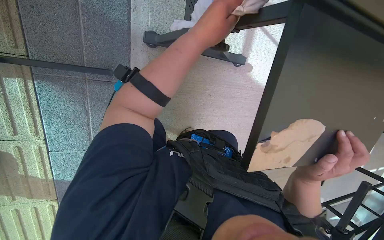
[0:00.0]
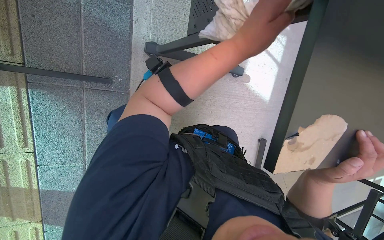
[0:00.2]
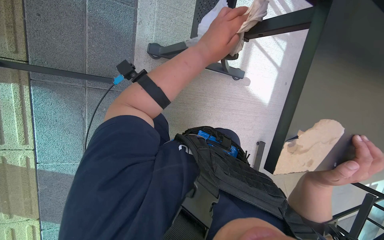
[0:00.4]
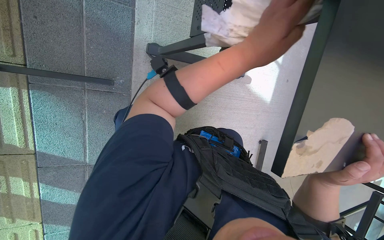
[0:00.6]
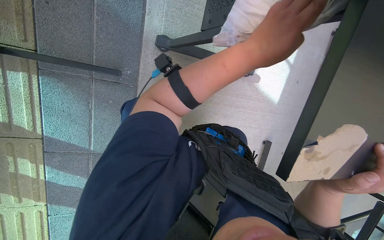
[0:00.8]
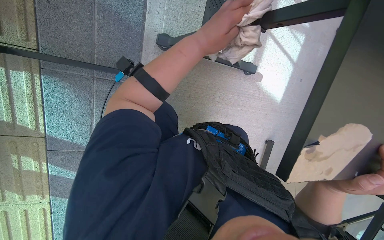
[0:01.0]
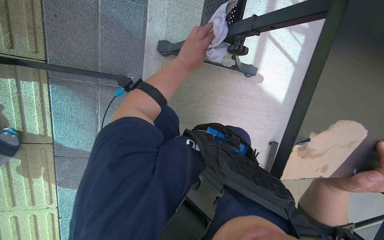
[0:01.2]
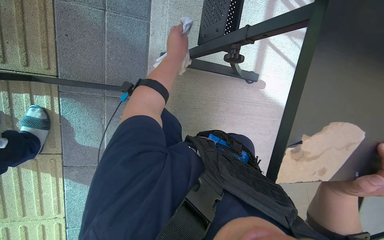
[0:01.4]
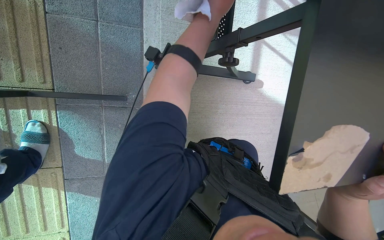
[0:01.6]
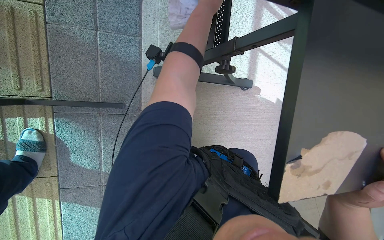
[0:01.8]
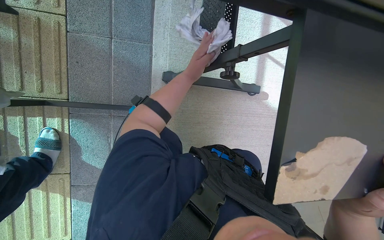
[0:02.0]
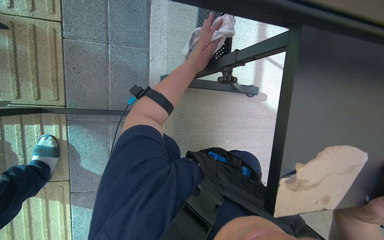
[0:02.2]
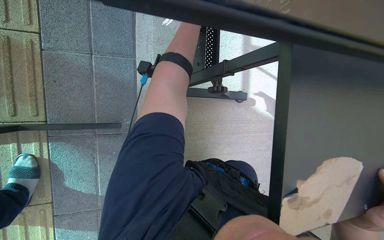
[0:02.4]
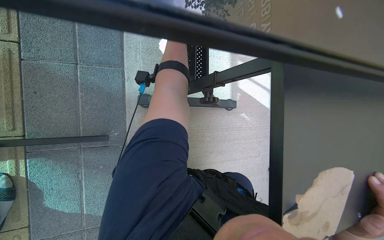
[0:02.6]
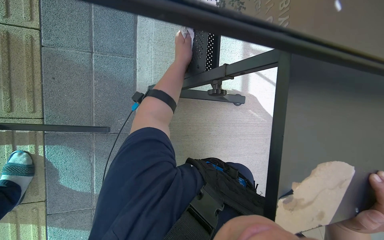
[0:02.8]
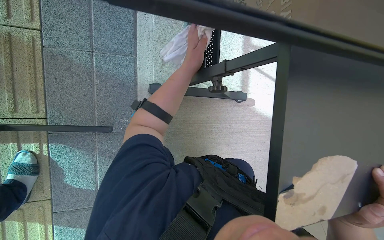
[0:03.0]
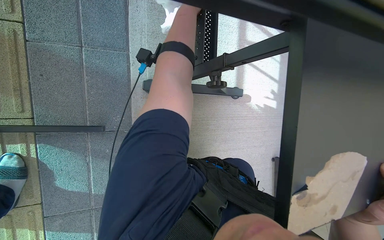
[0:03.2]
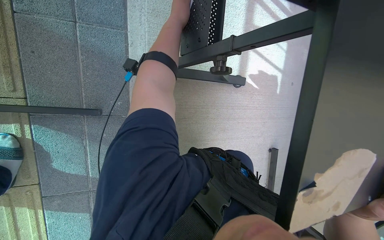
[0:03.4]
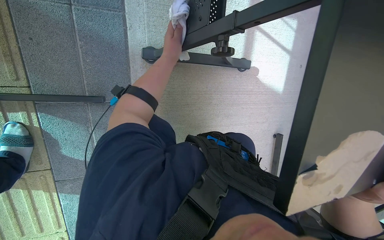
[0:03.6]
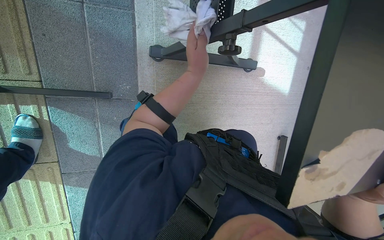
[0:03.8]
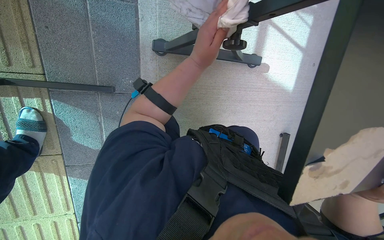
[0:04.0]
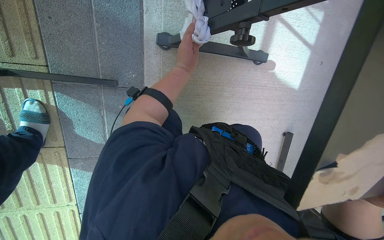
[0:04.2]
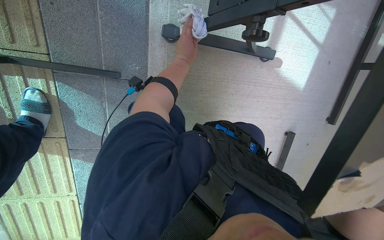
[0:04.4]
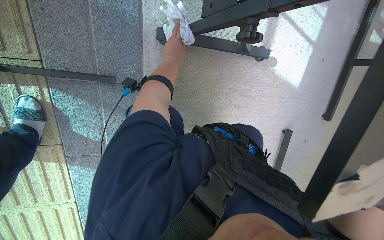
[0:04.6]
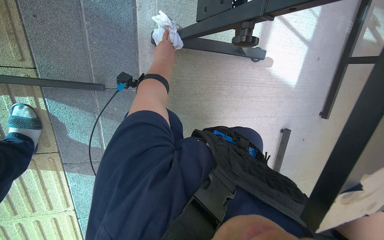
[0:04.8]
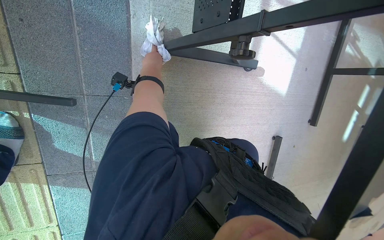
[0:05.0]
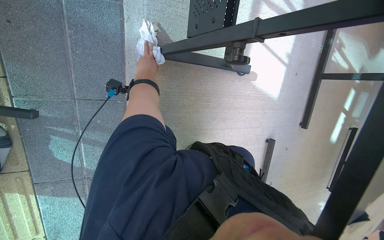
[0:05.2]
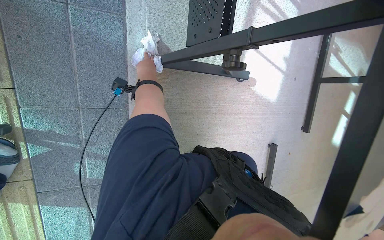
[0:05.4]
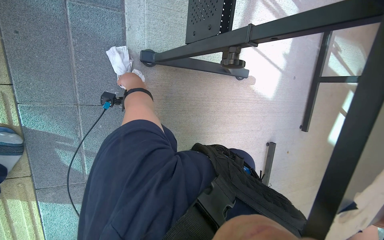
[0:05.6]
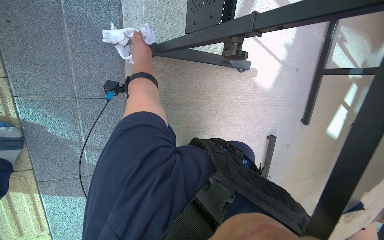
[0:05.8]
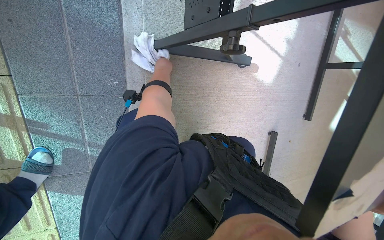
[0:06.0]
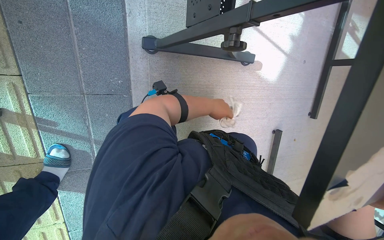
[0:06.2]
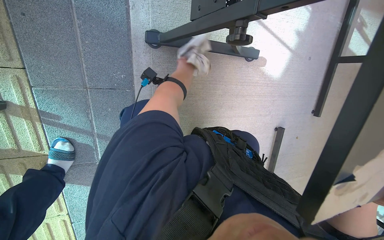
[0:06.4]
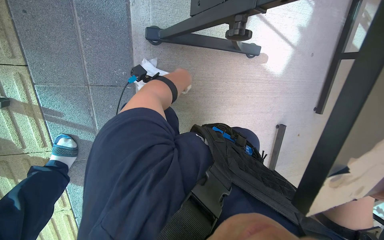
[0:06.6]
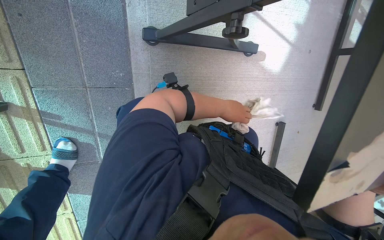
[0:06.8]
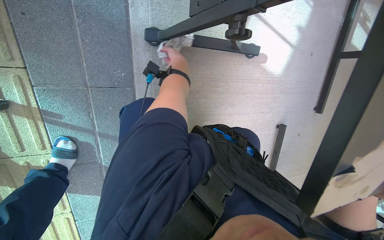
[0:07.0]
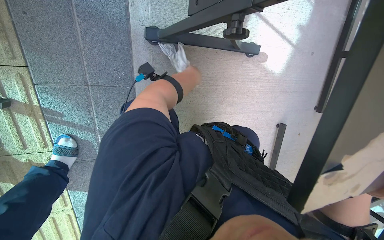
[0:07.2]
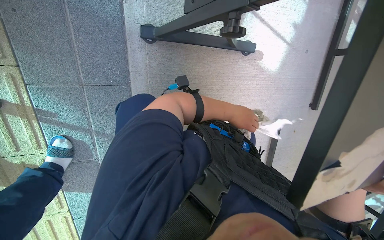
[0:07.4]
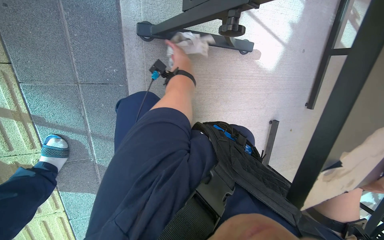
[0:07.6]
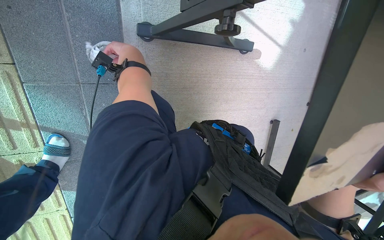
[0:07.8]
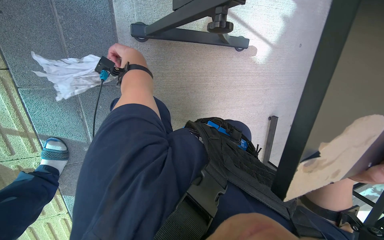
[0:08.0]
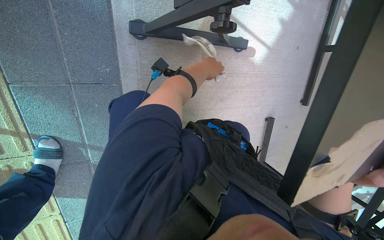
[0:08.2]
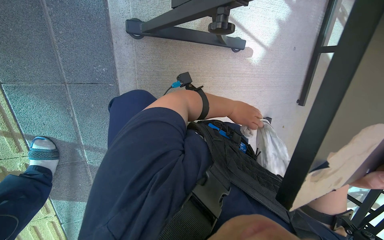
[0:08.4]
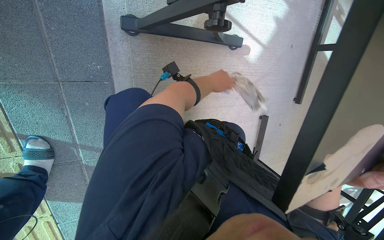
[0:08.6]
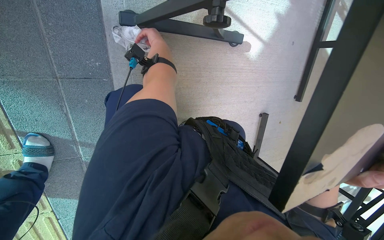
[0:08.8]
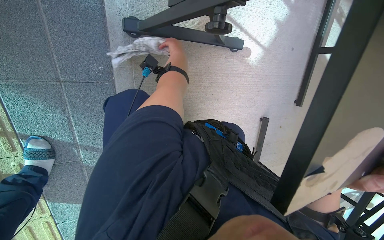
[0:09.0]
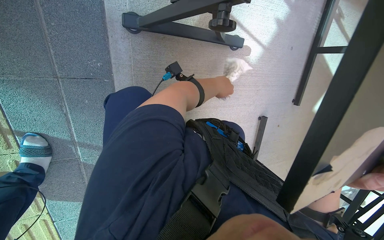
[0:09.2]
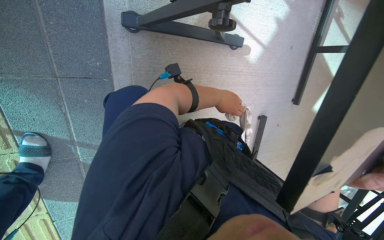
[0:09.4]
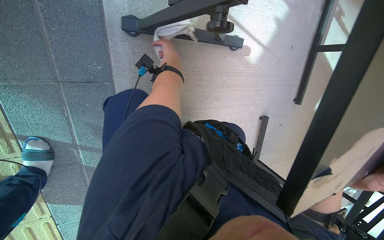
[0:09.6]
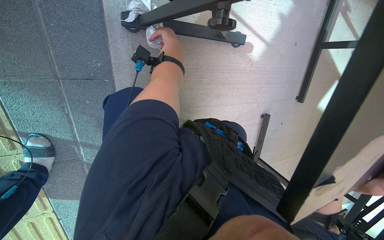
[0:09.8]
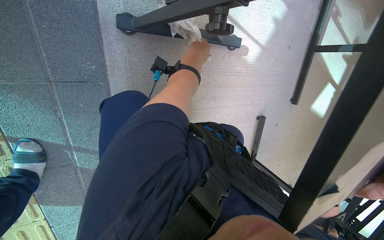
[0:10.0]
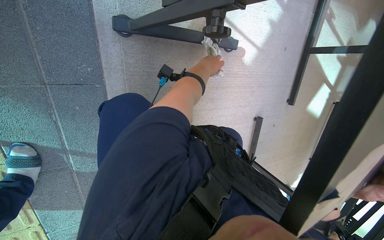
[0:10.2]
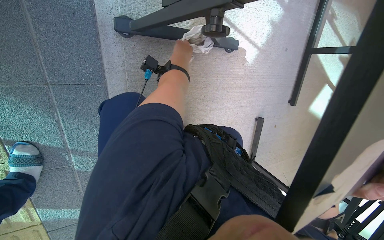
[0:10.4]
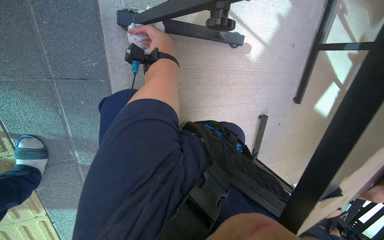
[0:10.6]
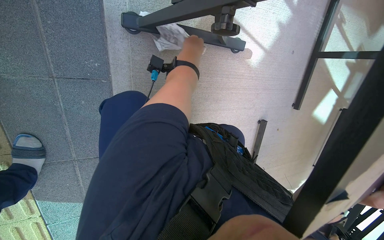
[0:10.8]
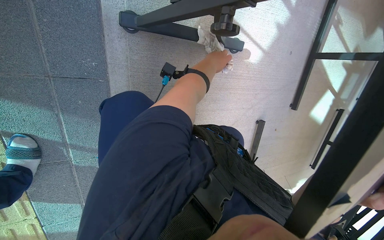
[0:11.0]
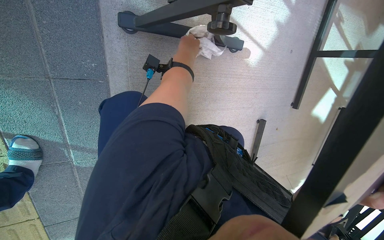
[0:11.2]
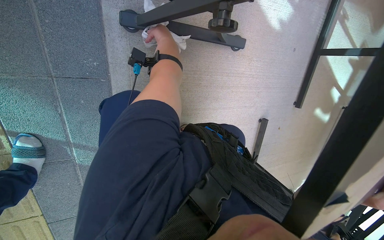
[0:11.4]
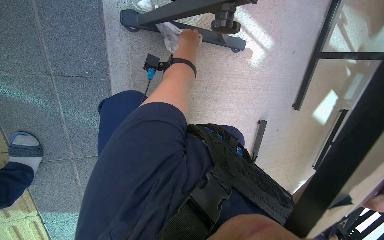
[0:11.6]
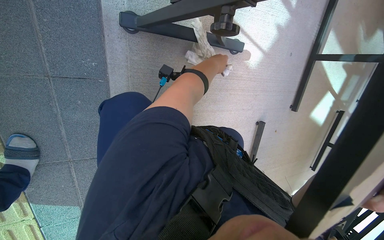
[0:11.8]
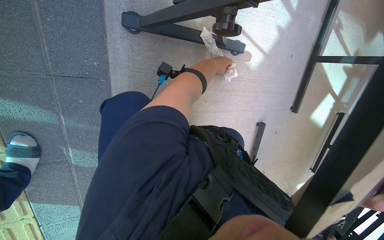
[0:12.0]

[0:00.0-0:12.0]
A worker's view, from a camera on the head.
Job: wiping surfaces.
The whole recording: Wiping table frame and underside. The worker wipes the metal frame and underside of the table with a cloth.
0:01.6 to 0:03.0: The left hand goes up and down the picture, roughly 20 cm each way, reversing 2 times.
0:03.0 to 0:04.4: The camera pitches downward, by about 15 degrees. The left hand shifts about 20 cm farther from the camera.
0:10.4 to 0:12.0: The left hand swings left and right, approximately 15 cm each way, with 2 reversals.

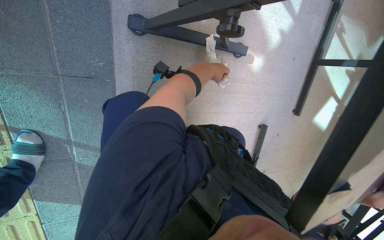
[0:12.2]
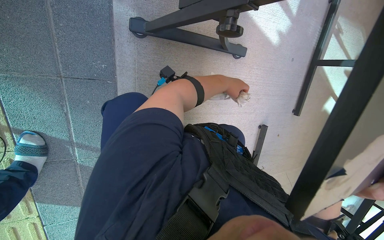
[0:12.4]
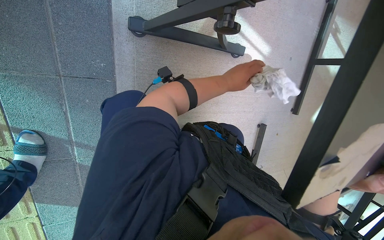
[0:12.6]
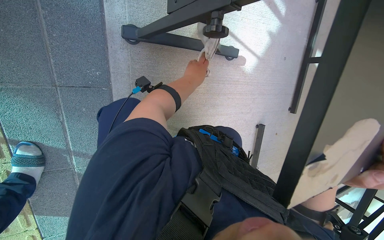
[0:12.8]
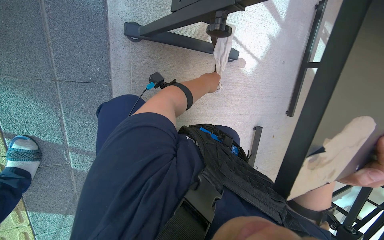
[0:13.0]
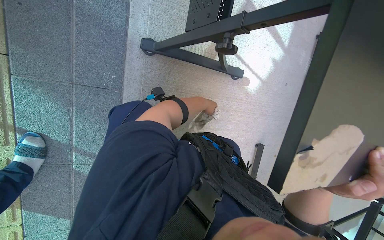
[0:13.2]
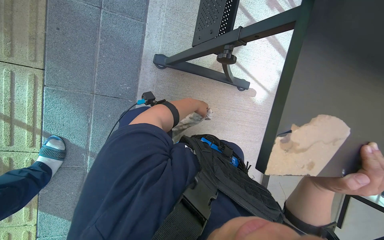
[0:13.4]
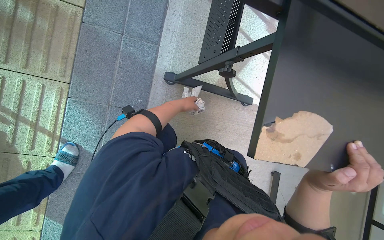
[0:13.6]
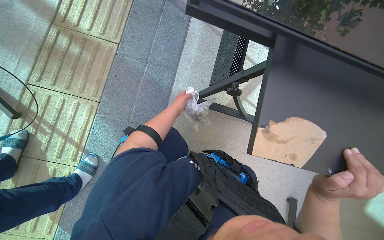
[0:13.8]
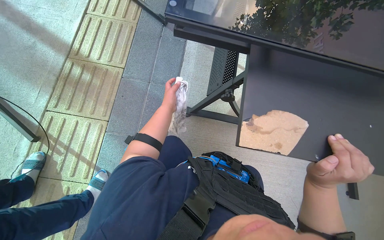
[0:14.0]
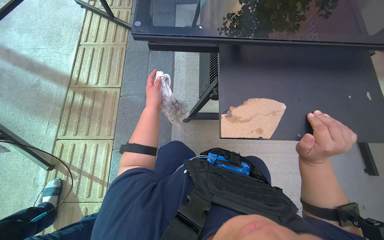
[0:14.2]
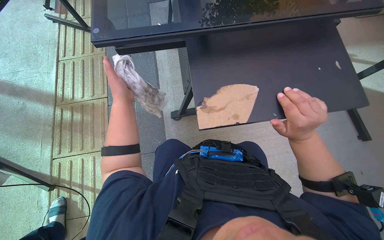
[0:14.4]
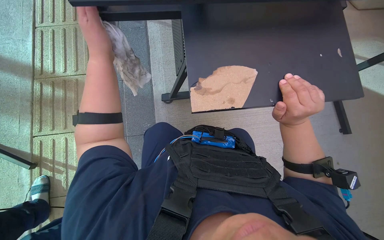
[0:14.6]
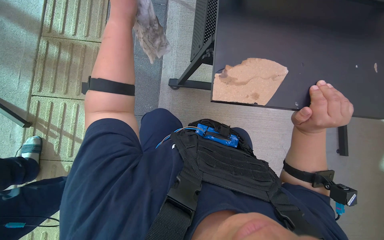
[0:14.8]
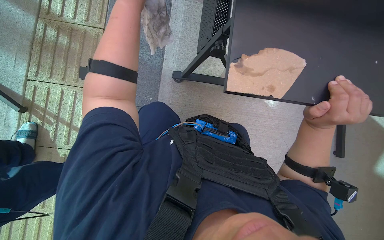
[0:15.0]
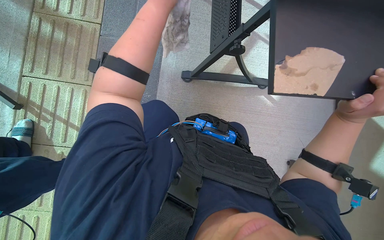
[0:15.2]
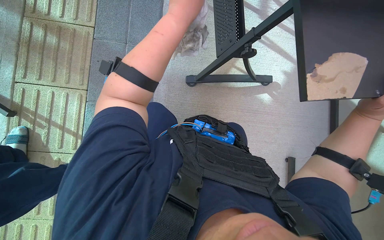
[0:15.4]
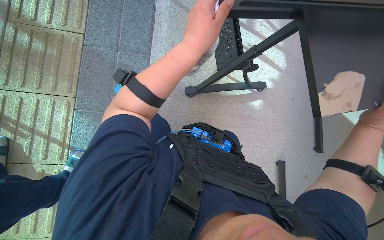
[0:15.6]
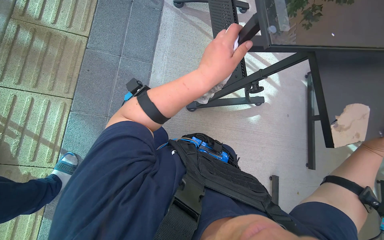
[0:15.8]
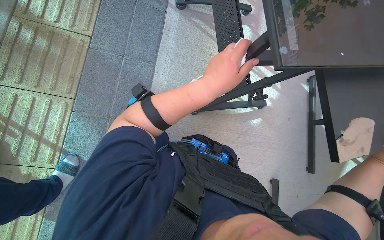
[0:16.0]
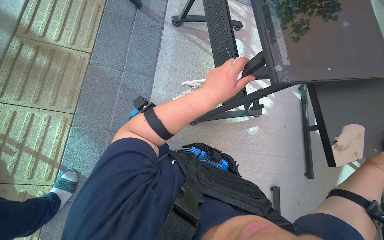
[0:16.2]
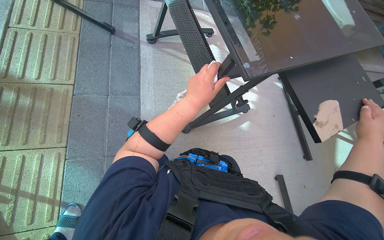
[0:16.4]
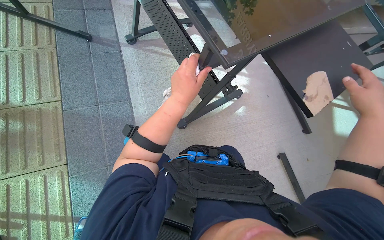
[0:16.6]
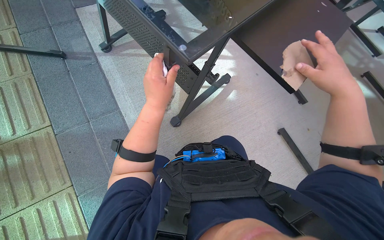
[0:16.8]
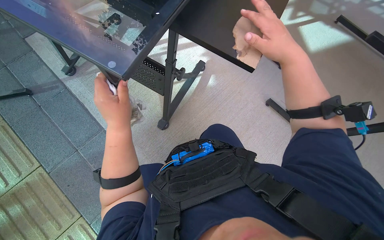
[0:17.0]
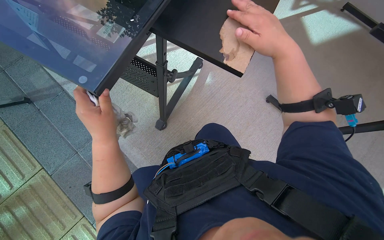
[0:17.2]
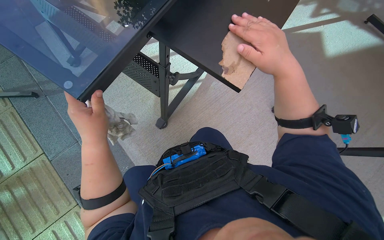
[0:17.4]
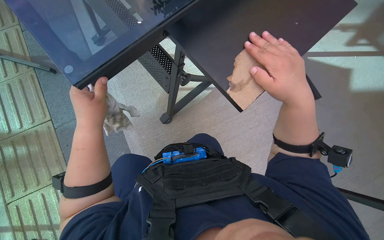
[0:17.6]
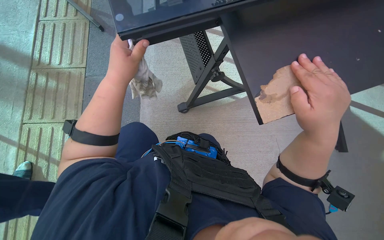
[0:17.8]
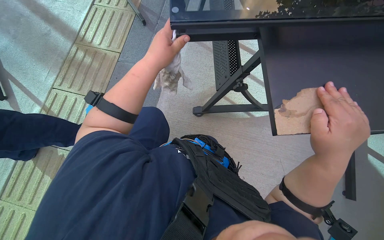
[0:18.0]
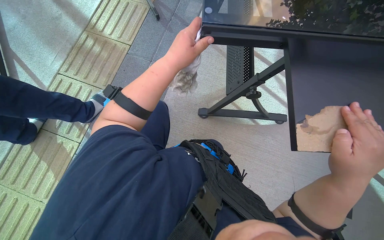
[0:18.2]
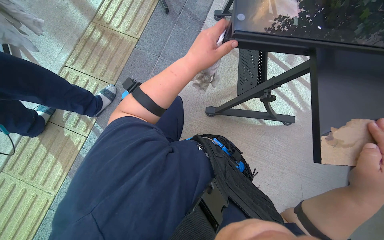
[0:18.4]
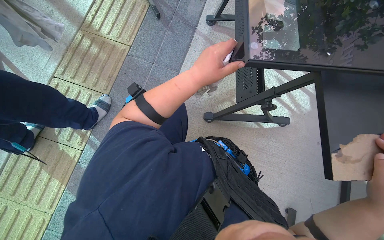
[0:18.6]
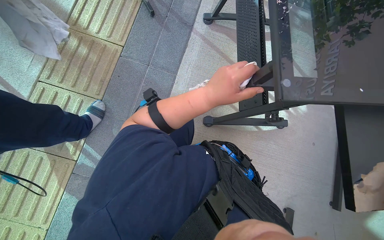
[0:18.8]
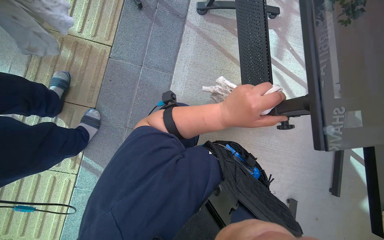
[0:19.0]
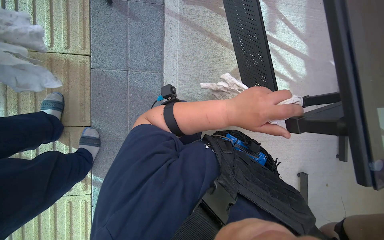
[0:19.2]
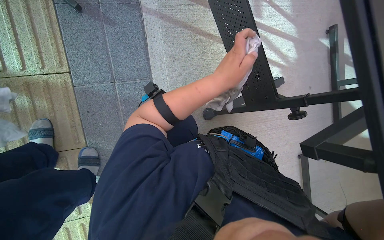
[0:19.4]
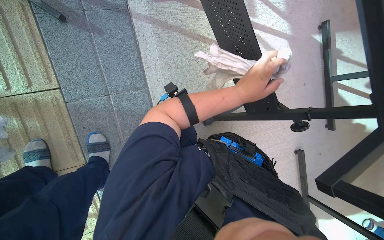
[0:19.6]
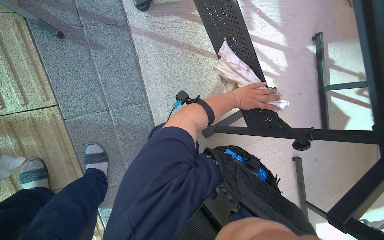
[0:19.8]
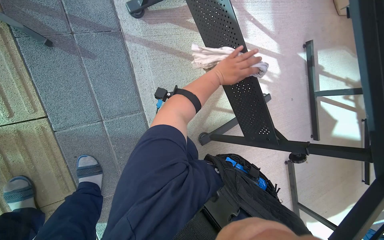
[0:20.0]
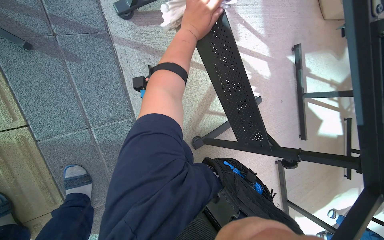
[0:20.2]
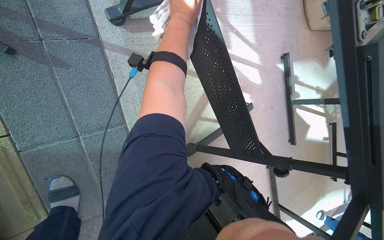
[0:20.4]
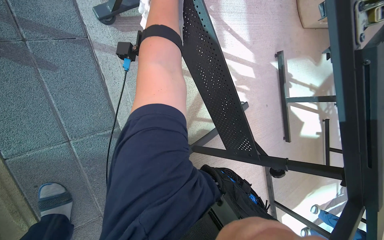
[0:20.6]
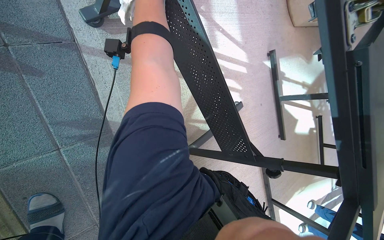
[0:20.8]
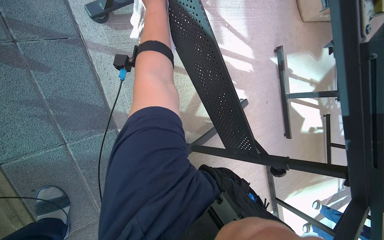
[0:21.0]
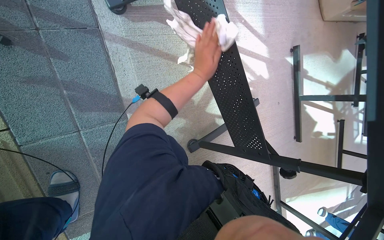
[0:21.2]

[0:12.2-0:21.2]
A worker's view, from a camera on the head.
Job: wiping surfaces.
The whole recording: Wiping table frame and underside. The worker wipes the metal frame and underside of the table with a cloth.
0:12.2 to 0:13.8: The camera pitches upward, by roughly 30 degrees.
0:15.2 to 0:16.6: The head rotates some 25 degrees to the right.
0:16.6 to 0:18.2: The head turns to the left by approximately 25 degrees. The camera pitches downward, by about 15 degrees.
0:18.2 to 0:19.8: The wearer moves some 60 cm. The wearer's head swings some 35 degrees to the right. The view tilts approximately 25 degrees downward.
0:19.8 to 0:21.2: The left hand shifts about 15 cm to the left and nearer to the camera, and travels up the picture and back again, approximately 40 cm each way.
